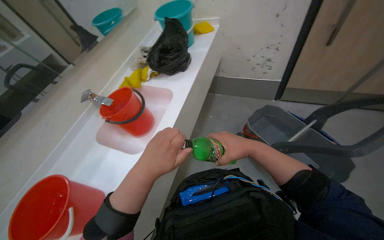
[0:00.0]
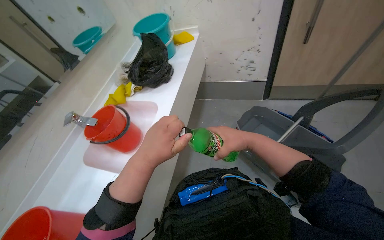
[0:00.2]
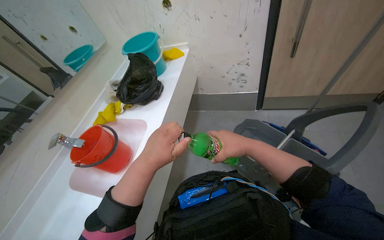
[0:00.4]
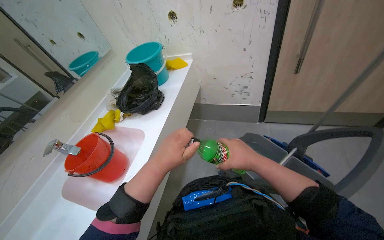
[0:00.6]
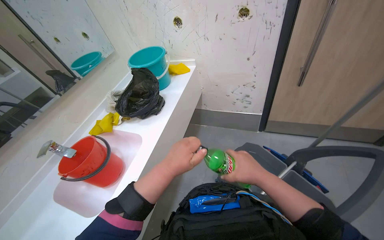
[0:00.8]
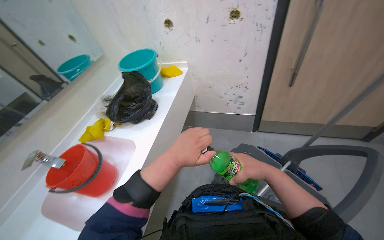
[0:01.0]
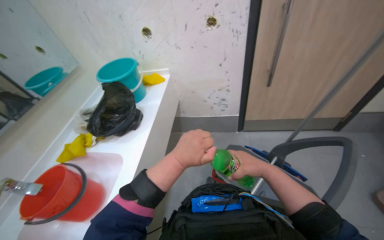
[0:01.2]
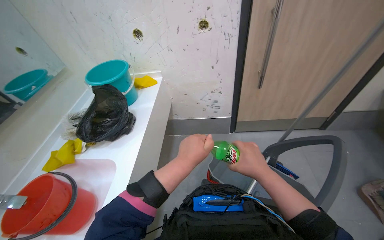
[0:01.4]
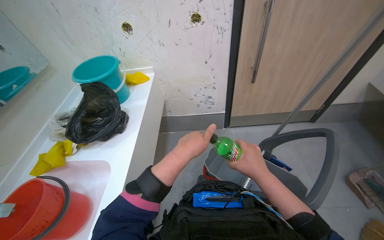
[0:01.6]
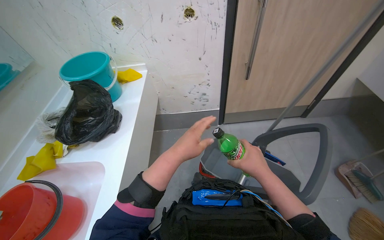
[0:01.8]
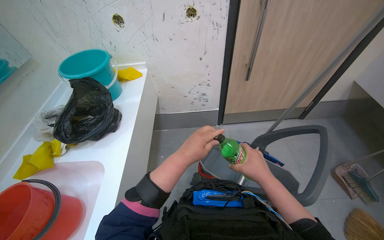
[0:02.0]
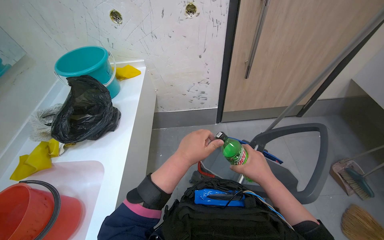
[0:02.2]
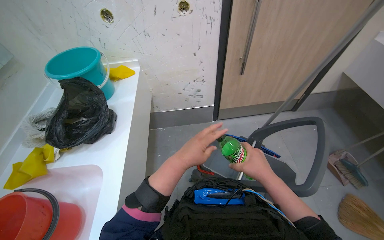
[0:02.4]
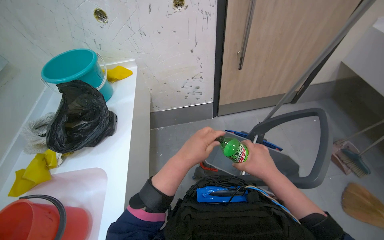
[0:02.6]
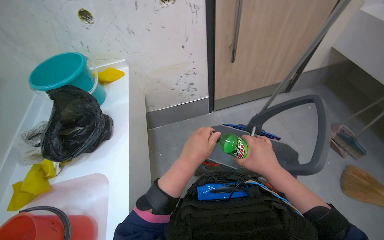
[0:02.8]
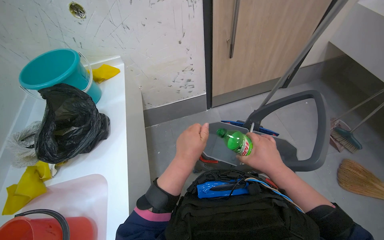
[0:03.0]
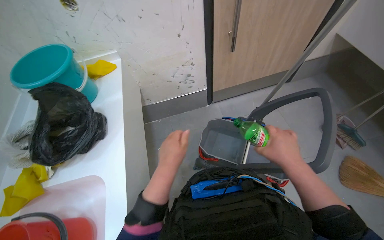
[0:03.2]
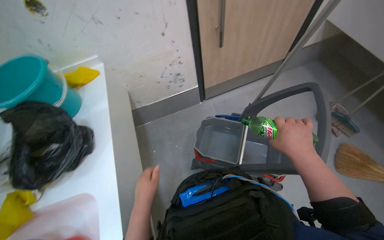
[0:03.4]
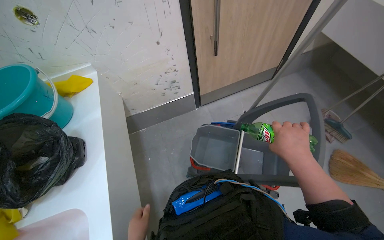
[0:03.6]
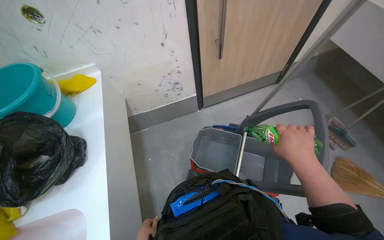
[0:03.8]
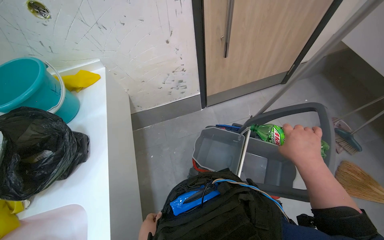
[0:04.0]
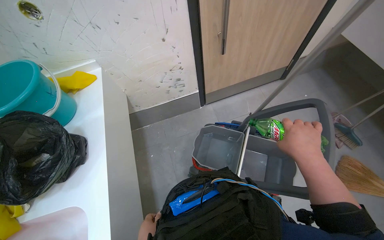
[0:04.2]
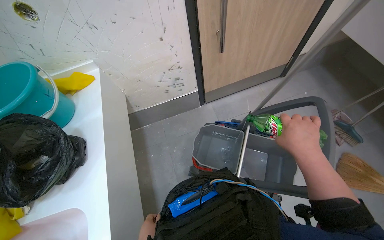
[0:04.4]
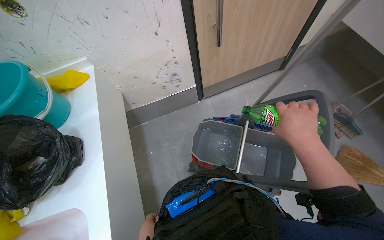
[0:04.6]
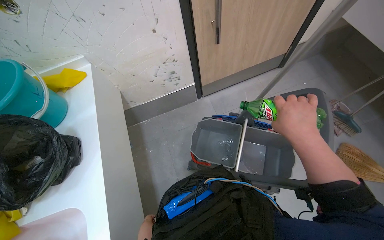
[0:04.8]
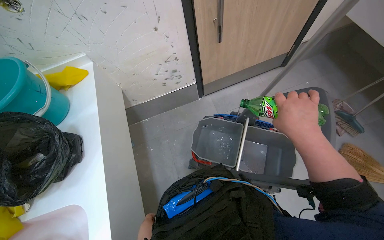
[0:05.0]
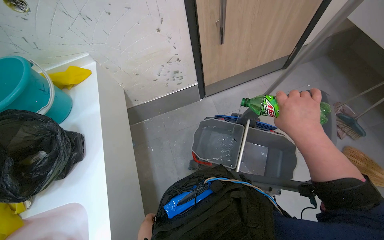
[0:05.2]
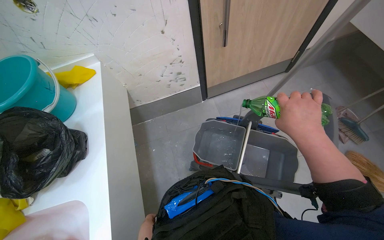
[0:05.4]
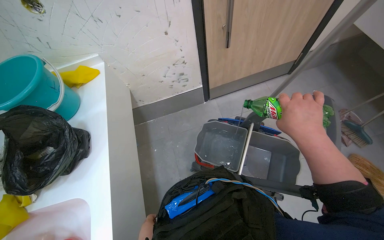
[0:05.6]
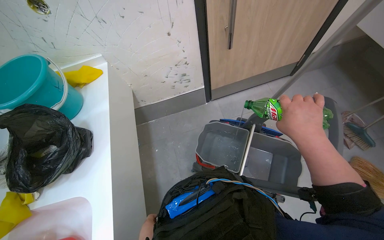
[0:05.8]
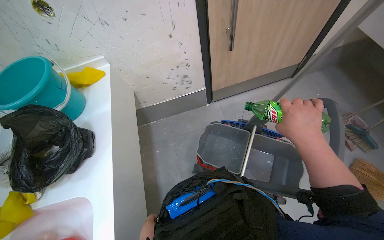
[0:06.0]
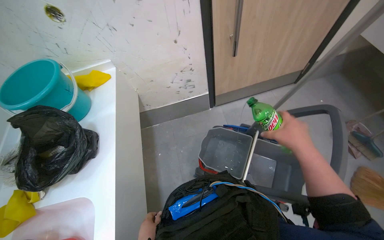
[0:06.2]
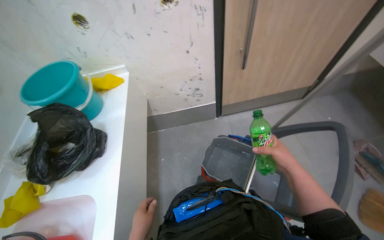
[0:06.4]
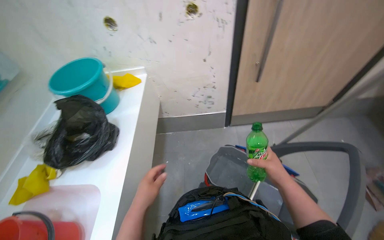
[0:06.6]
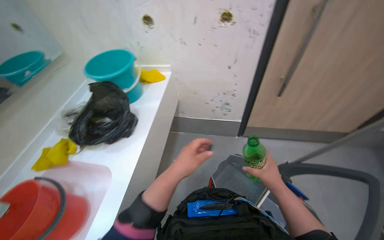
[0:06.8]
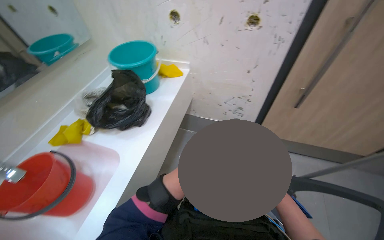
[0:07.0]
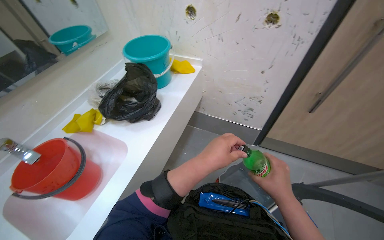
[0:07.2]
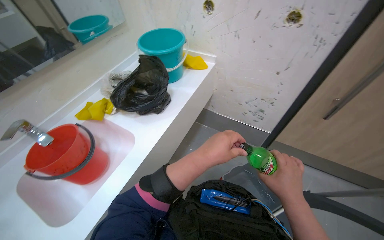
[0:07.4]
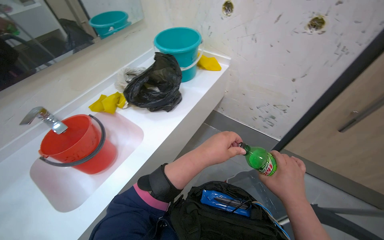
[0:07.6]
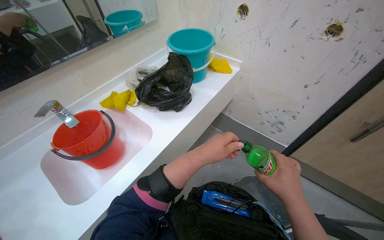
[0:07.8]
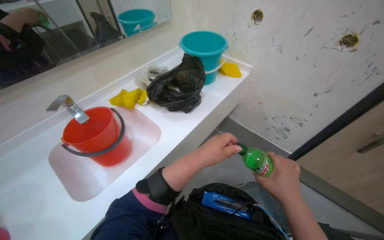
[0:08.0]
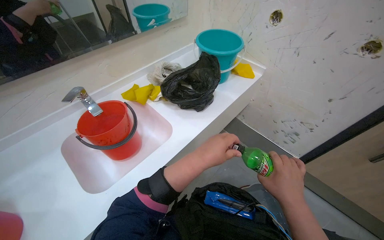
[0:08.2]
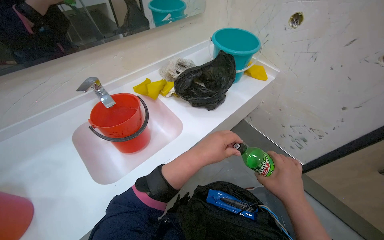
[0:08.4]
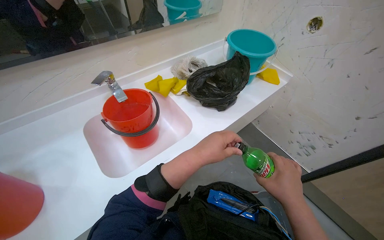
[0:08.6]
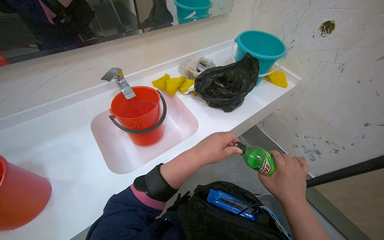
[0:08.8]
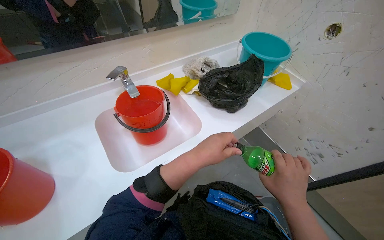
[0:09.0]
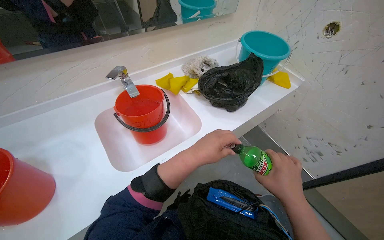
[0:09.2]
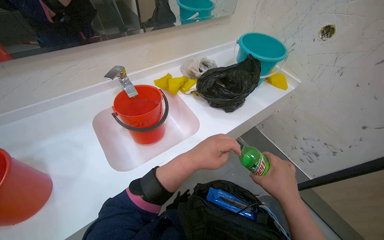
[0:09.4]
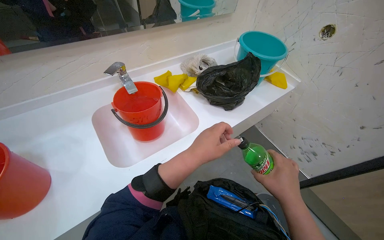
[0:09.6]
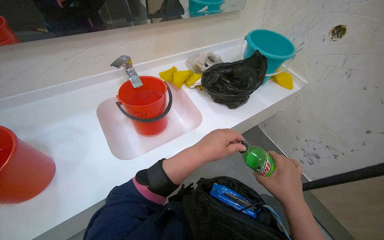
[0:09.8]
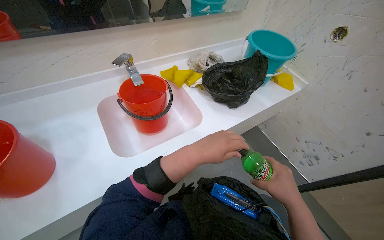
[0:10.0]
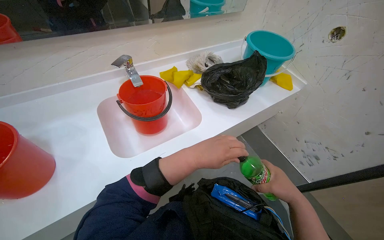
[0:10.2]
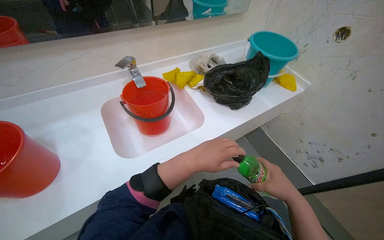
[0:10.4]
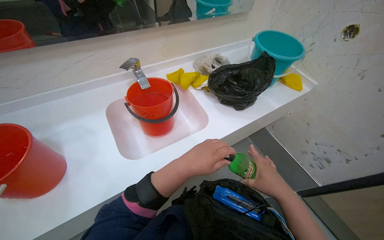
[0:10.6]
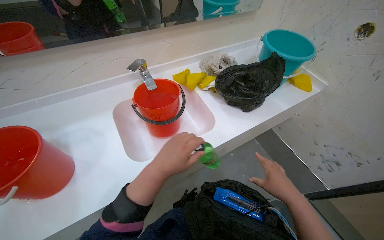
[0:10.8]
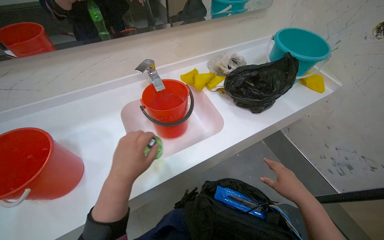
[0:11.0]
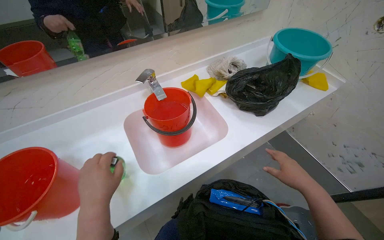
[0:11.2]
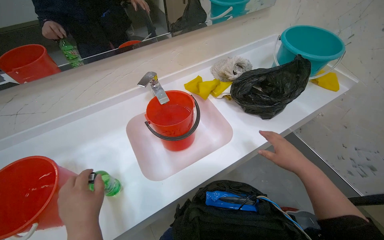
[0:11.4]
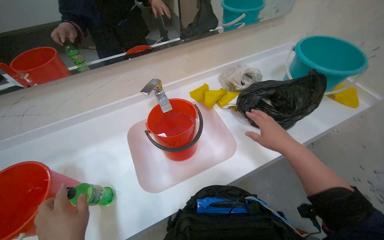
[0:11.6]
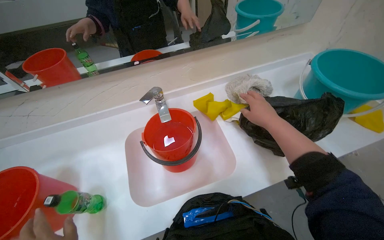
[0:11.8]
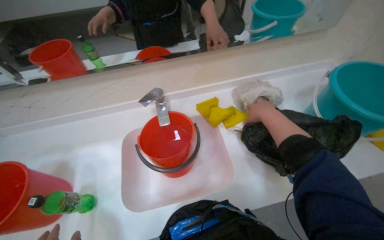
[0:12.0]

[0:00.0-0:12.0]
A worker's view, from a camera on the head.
Job: preparing cleaning supplies.
The whole recording: Preparing cleaning cart. The worker fills the cleaning cart with water and cleaning solution, then organizes cleaning supplies on it.
0:00.0 to 0:01.6: The head rotates about 20 degrees to the right. The left hand shifts roughly 25 cm to the right.
0:03.0 to 0:04.4: The right hand heads up the picture, covering about 15 cm.
0:06.0 to 0:07.6: The wearer looks some 50 degrees further to the left.
0:09.0 to 0:10.4: The hands are busy where they are.
0:10.4 to 0:12.0: The wearer's head swings approximately 20 degrees to the left. The right hand is displaced up the picture and farther from the camera by about 60 cm.

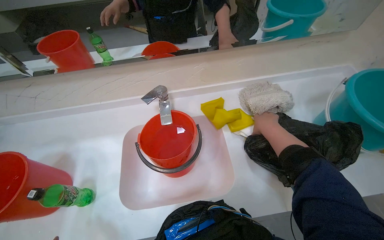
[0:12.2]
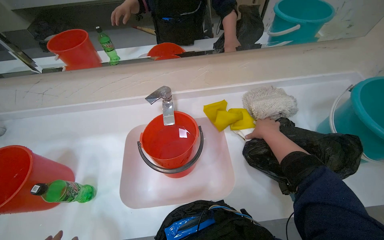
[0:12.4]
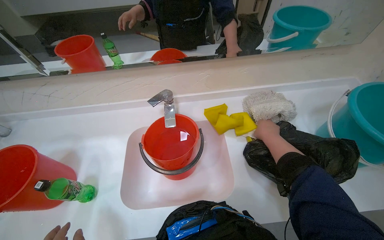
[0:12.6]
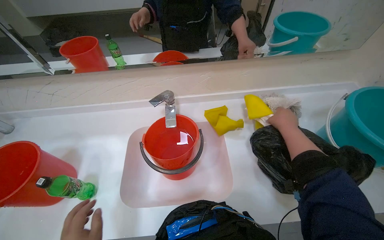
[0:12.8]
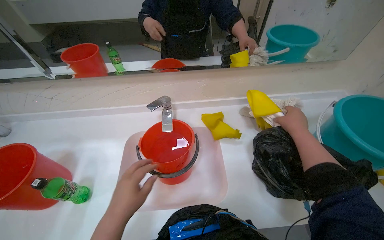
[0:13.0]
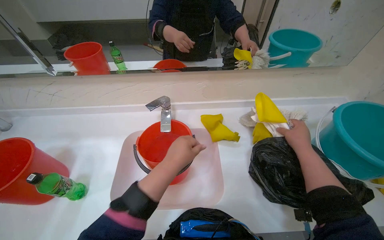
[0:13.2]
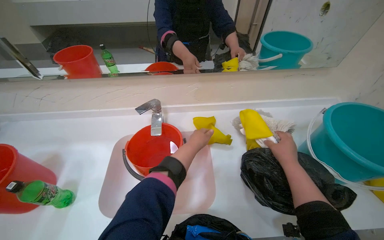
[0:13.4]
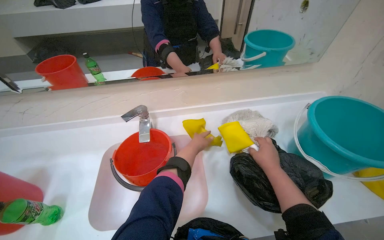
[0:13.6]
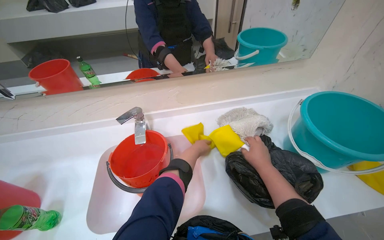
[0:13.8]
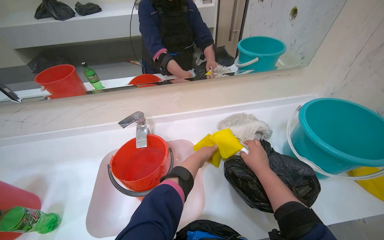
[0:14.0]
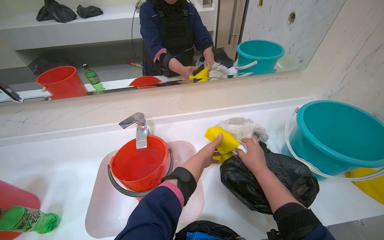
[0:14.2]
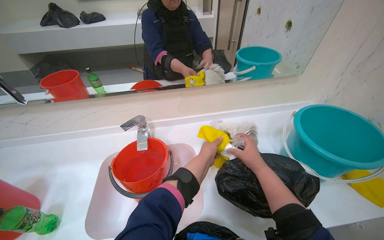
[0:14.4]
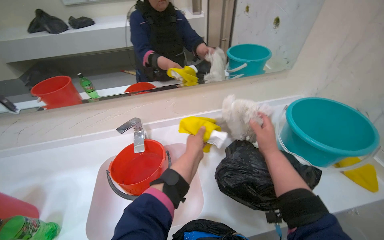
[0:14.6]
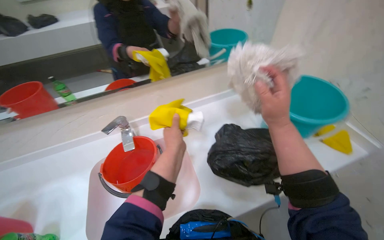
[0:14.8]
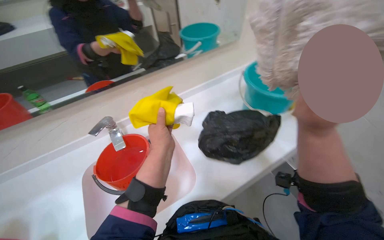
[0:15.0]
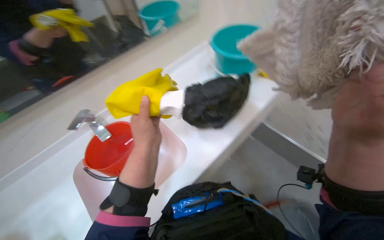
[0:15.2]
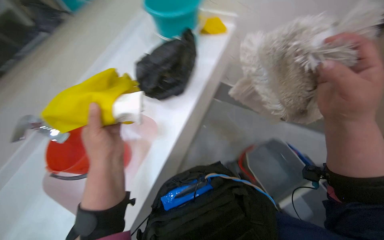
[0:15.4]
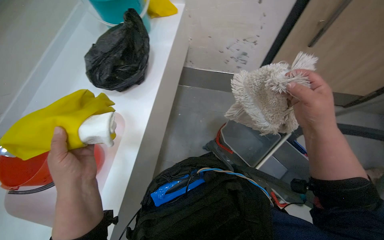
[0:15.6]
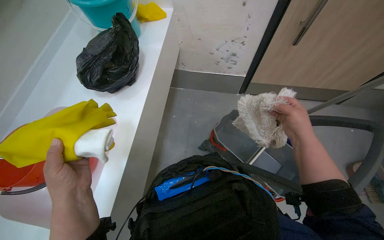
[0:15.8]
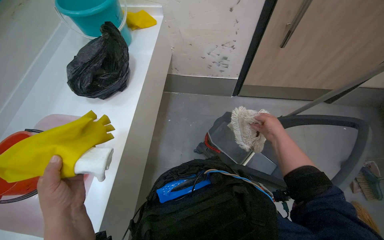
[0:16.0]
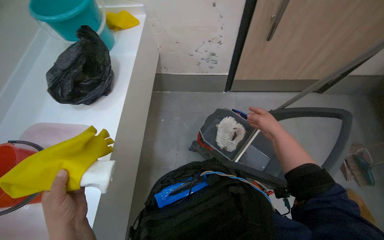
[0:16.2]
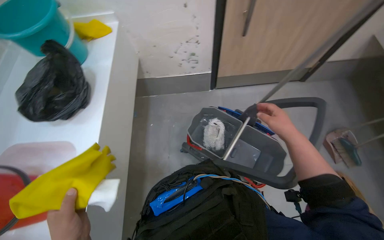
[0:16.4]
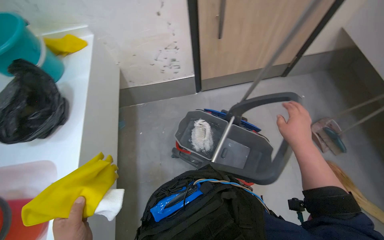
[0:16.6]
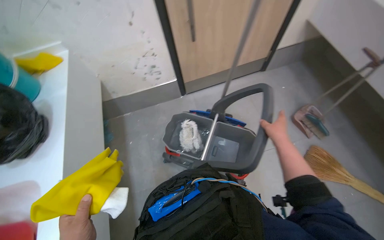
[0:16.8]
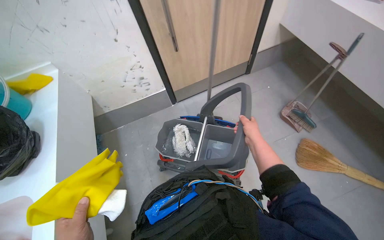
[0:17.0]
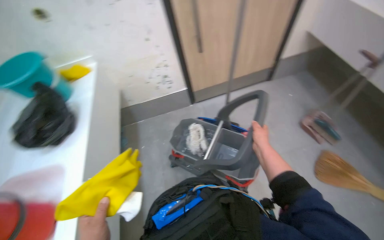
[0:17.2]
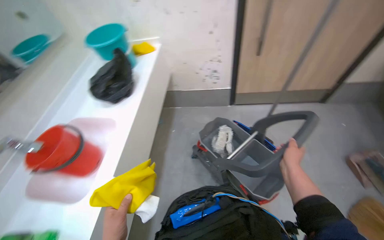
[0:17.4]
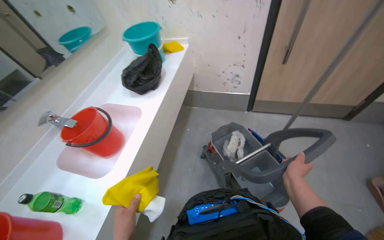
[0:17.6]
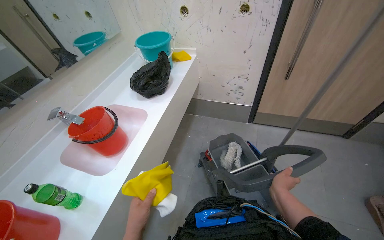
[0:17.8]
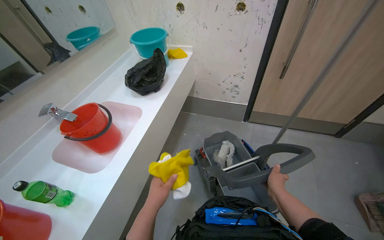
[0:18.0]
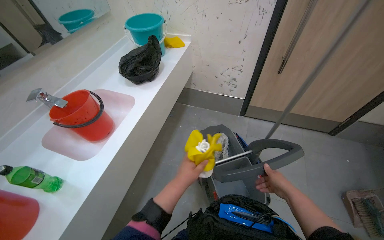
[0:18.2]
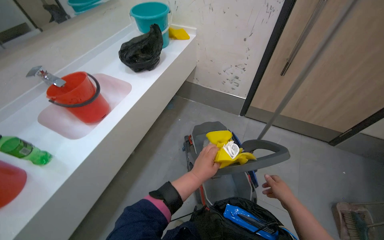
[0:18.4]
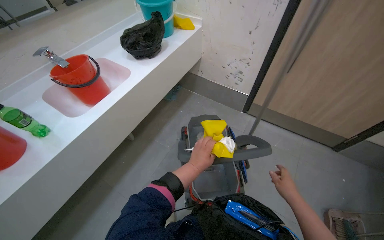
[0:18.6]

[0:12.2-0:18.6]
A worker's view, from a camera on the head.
Job: preparing cleaning supplies.
The whole recording: Preparing cleaning cart. The worker fills the cleaning cart with water and cleaning solution, then organizes cleaning supplies on it.
0:13.8 to 0:15.4: The wearer looks approximately 45 degrees further to the right.
0:15.4 to 0:17.0: The head turns to the right by about 50 degrees.
0:17.0 to 0:18.6: The head turns to the left by approximately 55 degrees.

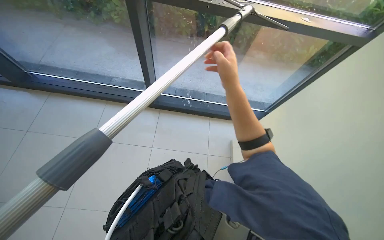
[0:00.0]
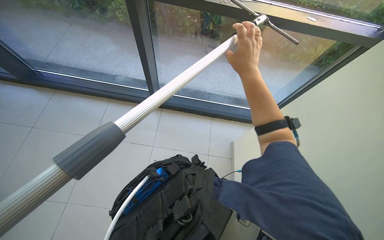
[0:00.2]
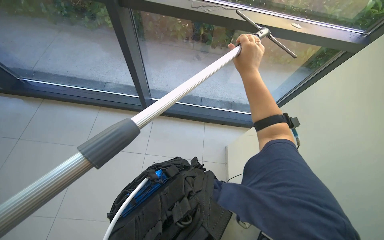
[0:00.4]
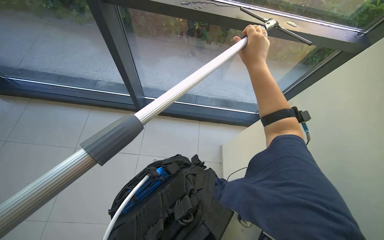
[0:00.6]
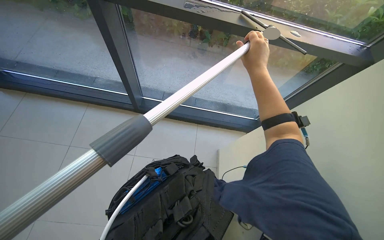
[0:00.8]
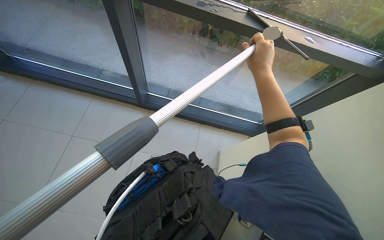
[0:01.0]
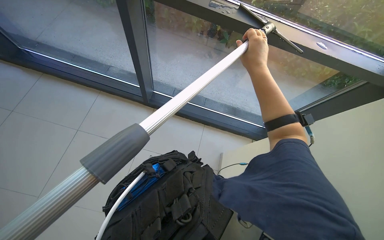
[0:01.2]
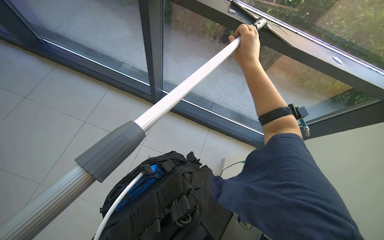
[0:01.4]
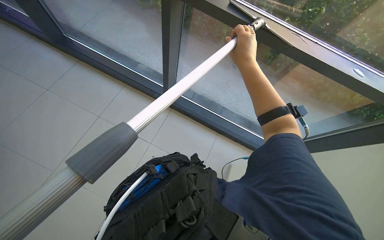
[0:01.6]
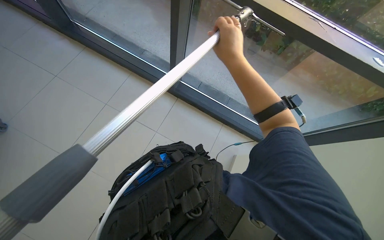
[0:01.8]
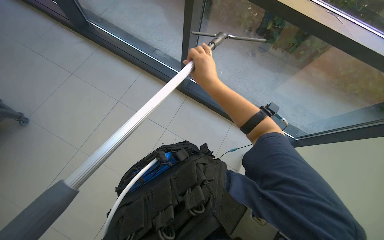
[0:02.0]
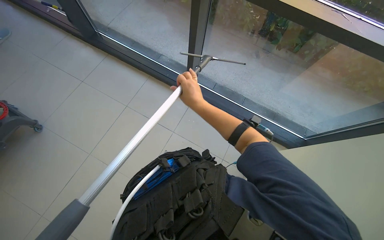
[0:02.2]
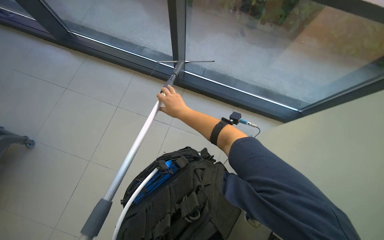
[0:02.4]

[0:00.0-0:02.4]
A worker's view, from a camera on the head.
Job: cleaning windows.
The whole recording: Cleaning glass panels and frames. The worker cleans the glass panels and their frames using a squeegee on a pole and a cloth.
0:01.2 to 0:02.4: The right hand travels to the left and farther from the camera by approximately 35 cm.
